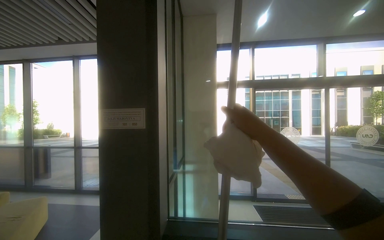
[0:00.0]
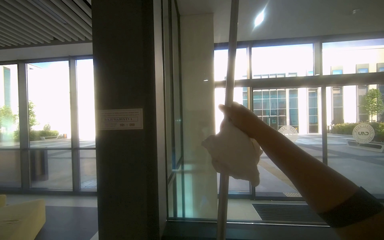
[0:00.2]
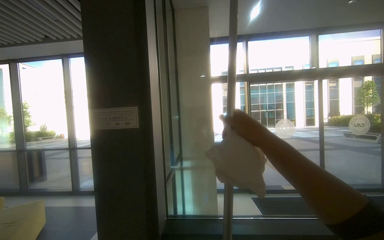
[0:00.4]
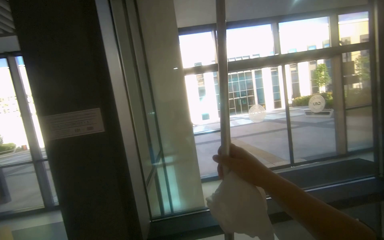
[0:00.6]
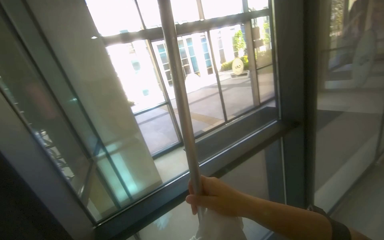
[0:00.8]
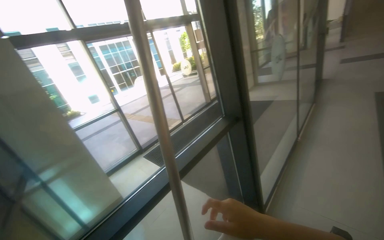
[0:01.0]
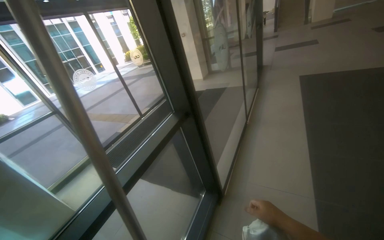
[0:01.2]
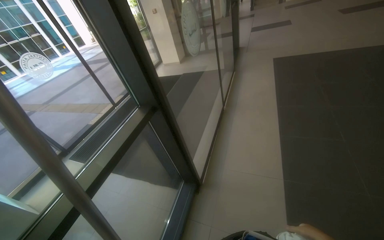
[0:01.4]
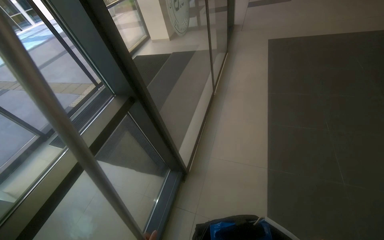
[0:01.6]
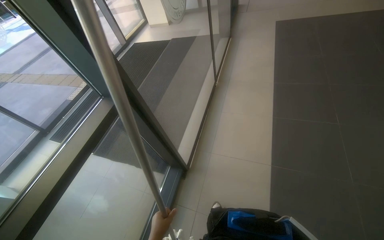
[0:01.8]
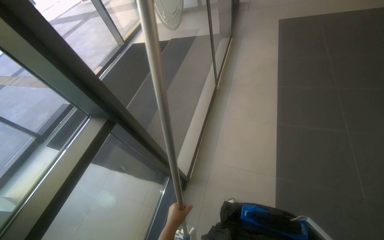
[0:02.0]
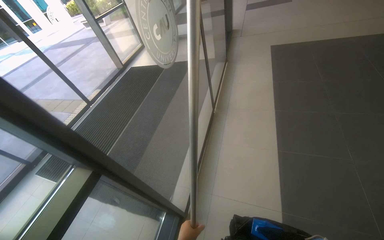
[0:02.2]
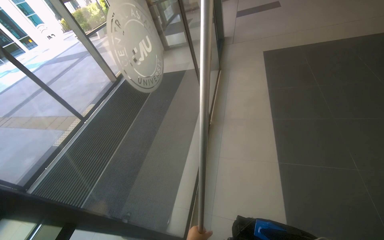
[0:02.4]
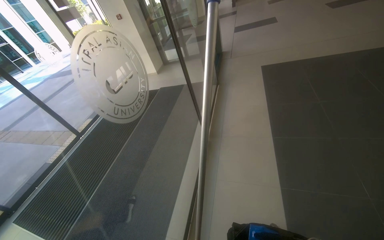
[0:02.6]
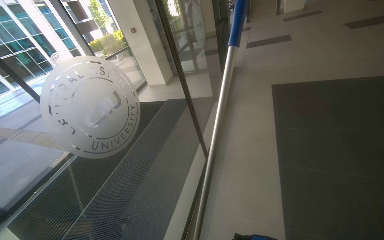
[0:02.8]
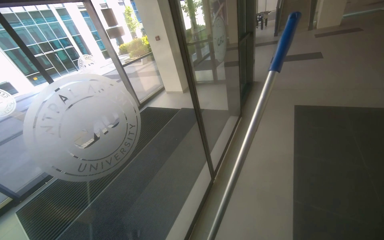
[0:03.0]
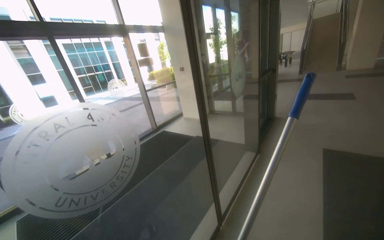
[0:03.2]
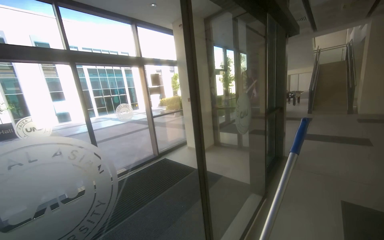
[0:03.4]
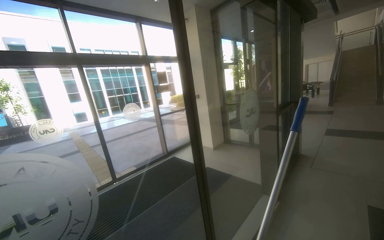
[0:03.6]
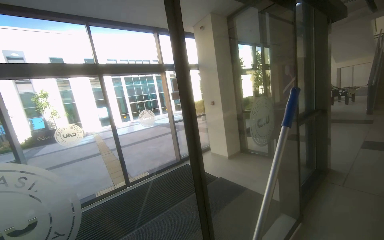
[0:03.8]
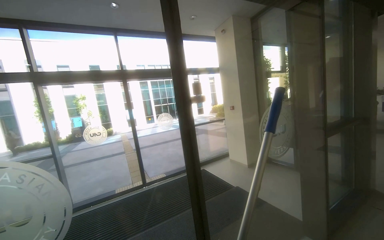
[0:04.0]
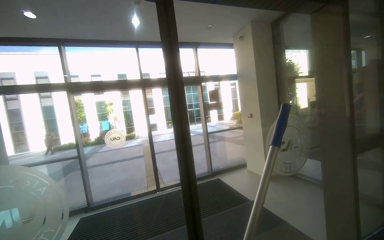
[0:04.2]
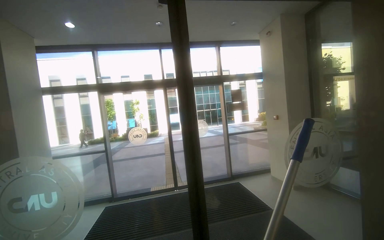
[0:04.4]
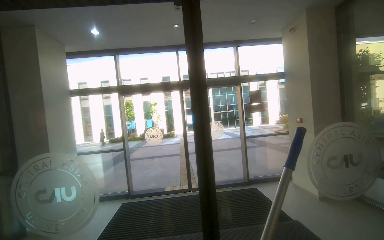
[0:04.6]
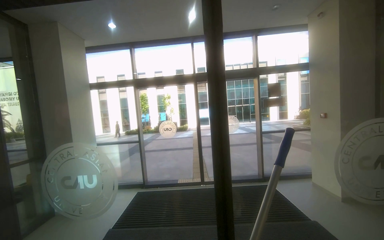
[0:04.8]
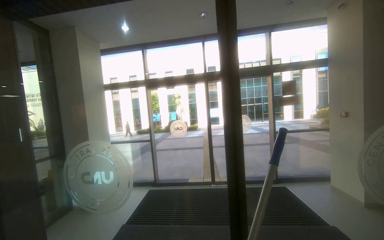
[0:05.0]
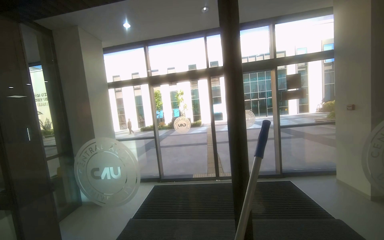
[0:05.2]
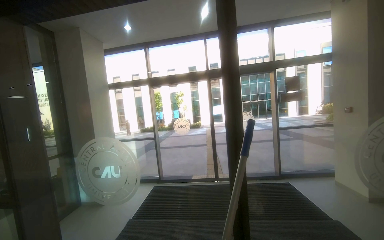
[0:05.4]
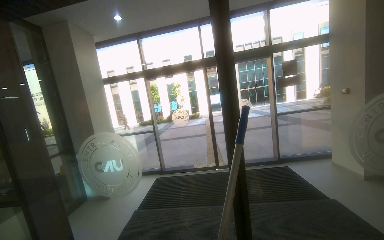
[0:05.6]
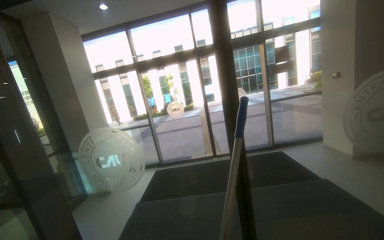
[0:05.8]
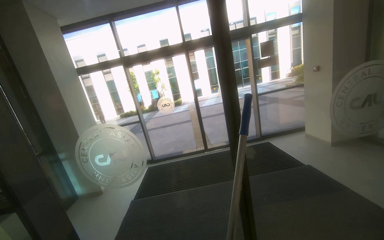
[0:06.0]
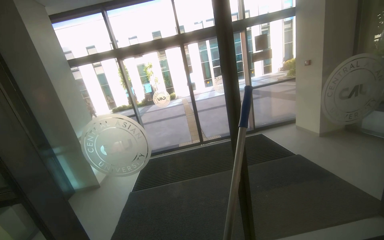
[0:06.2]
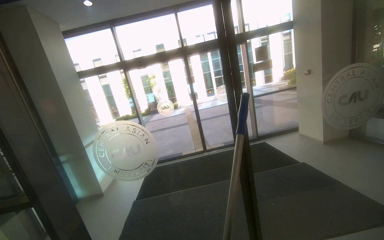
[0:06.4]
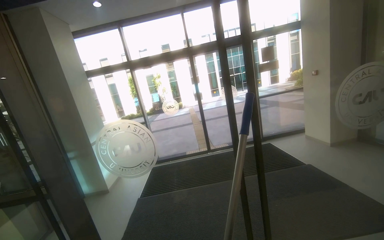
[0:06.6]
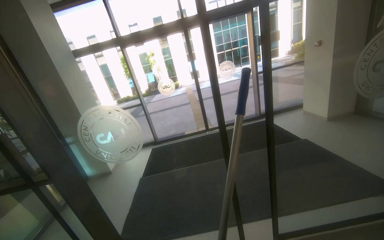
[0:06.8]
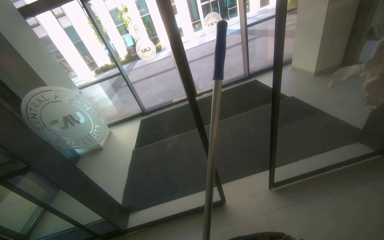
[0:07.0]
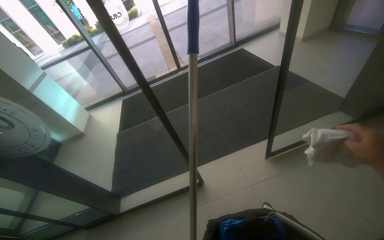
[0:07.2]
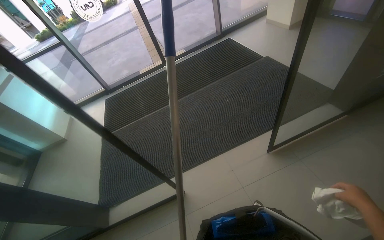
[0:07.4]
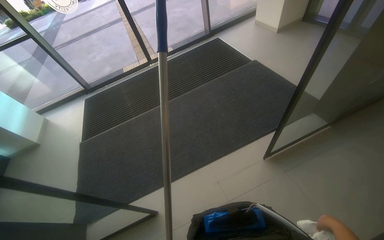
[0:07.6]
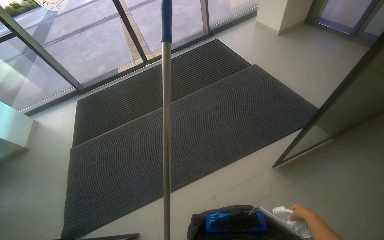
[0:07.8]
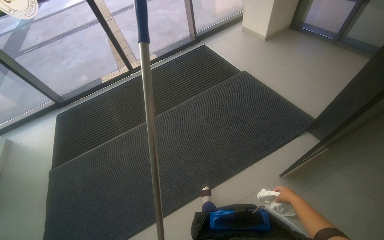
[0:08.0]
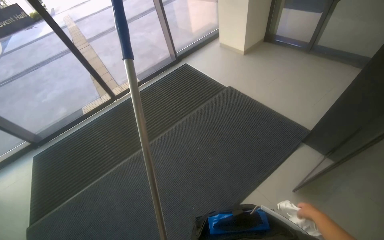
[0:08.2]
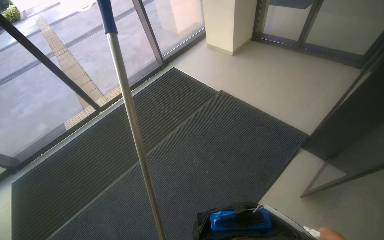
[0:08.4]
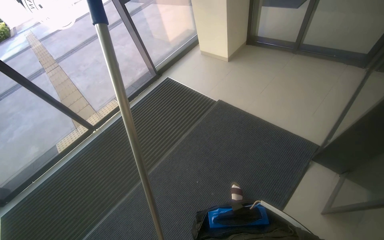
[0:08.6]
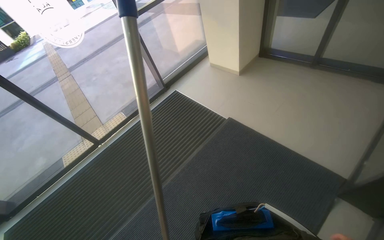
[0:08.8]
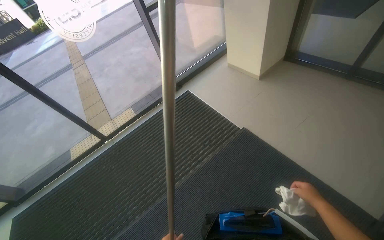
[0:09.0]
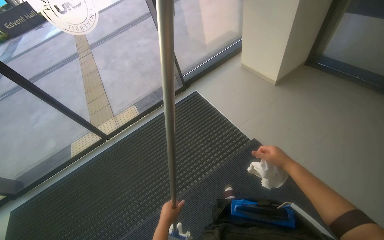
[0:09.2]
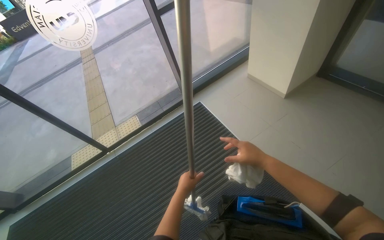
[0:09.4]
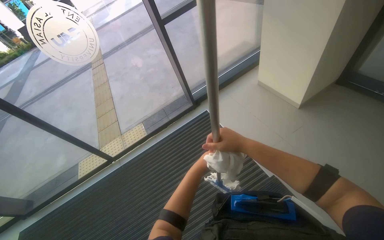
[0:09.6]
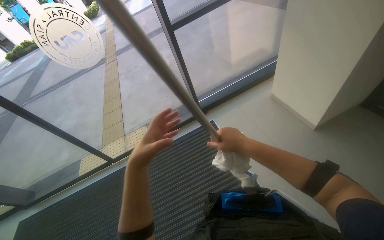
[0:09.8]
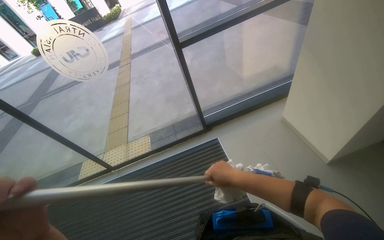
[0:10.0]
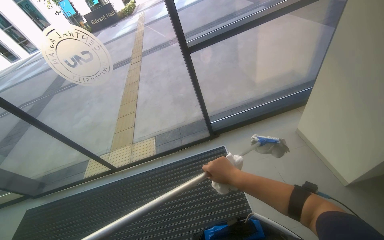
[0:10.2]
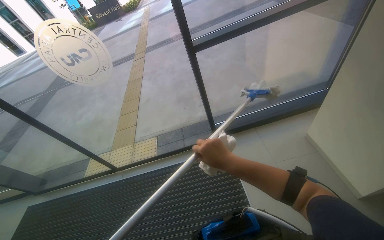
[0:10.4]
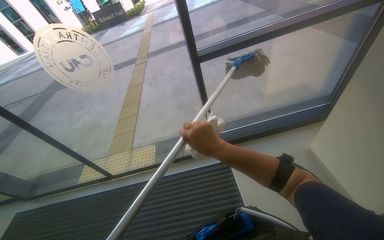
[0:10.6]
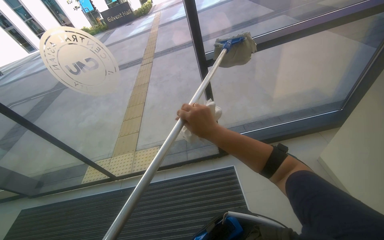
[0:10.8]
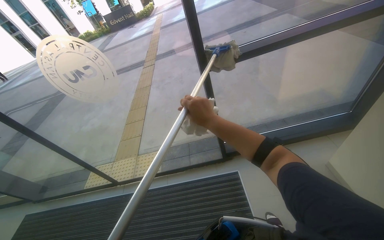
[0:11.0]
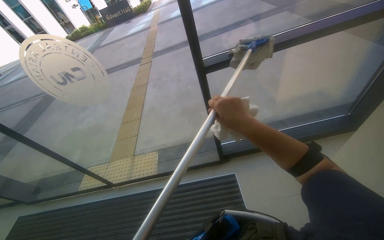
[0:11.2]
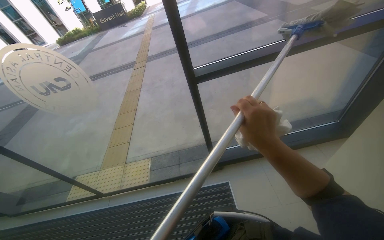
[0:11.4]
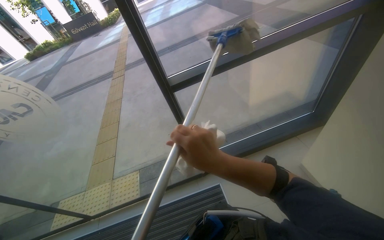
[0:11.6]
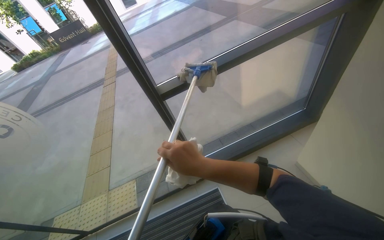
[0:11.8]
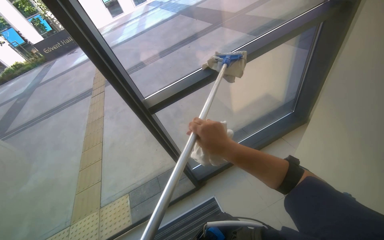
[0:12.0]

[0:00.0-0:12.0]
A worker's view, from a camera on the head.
Job: cleaning windows.
The whole recording: Cleaning glass windows with mop. The worker cleans the large glass windows using a mop with a cloth.
0:00.0 to 0:01.6: The wearer moves roughly 60 cm. The head rotates some 80 degrees to the right. The view tips downward by about 30 degrees.
0:01.6 to 0:03.0: The camera travels about 1 m.
0:03.0 to 0:04.4: The camera is carried some 80 cm. The head turns to the left by about 50 degrees. The camera pitches upward, by some 25 degrees.
0:06.0 to 0:07.6: The camera is carried about 50 cm. The wearer looks about 25 degrees further to the right. The wearer looks approximately 35 degrees further downward.
0:07.6 to 0:09.0: The head travels roughly 1 m.
0:09.0 to 0:10.4: The wearer moves approximately 90 cm. The head turns to the left by some 25 degrees.
0:10.4 to 0:12.0: The wearer moves roughly 50 cm.

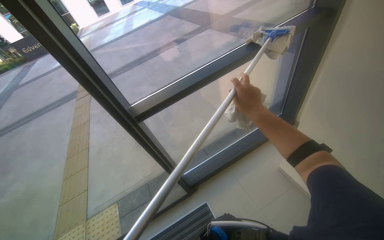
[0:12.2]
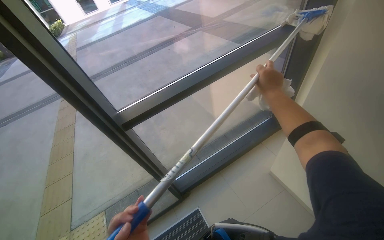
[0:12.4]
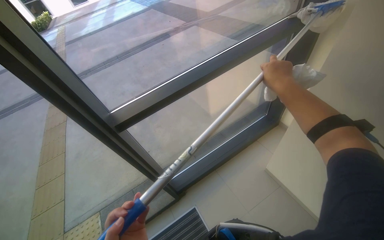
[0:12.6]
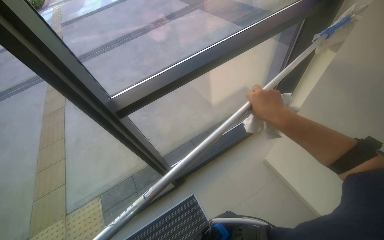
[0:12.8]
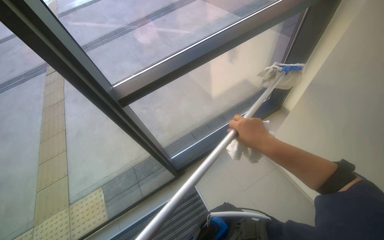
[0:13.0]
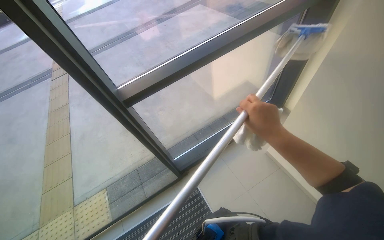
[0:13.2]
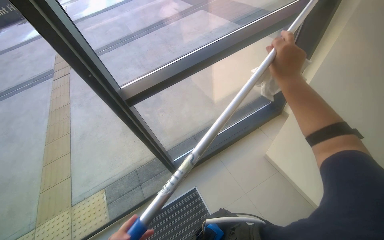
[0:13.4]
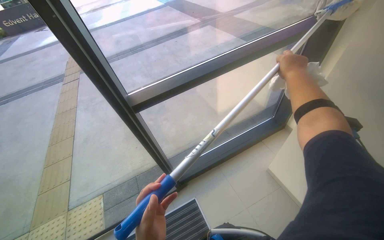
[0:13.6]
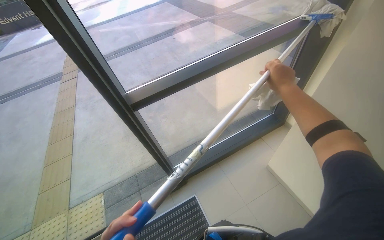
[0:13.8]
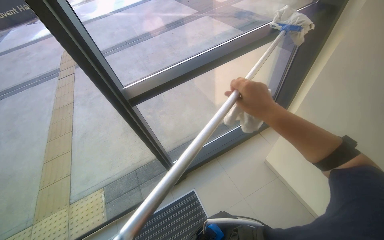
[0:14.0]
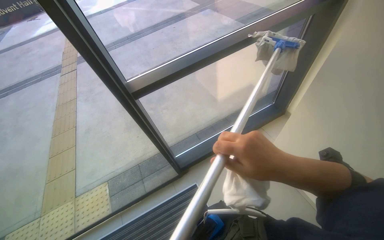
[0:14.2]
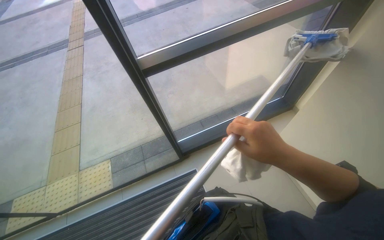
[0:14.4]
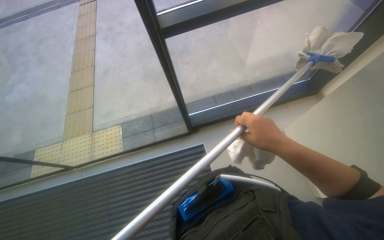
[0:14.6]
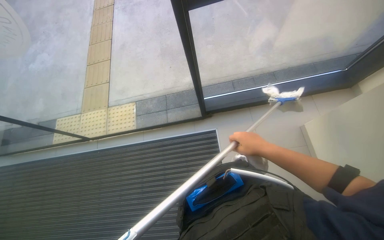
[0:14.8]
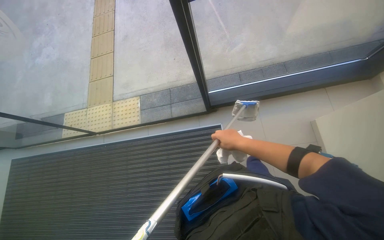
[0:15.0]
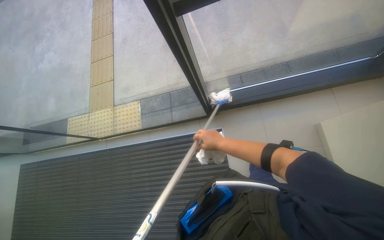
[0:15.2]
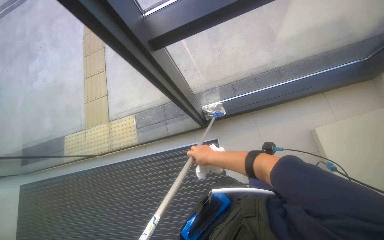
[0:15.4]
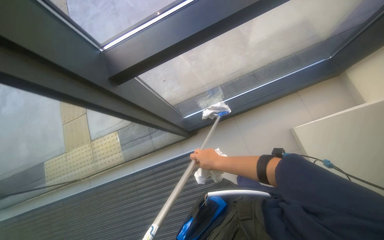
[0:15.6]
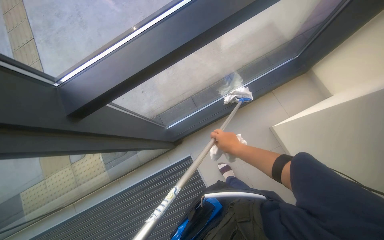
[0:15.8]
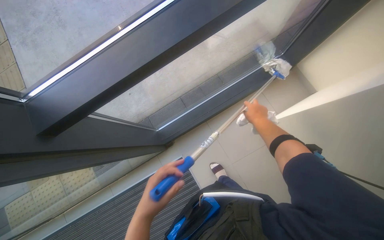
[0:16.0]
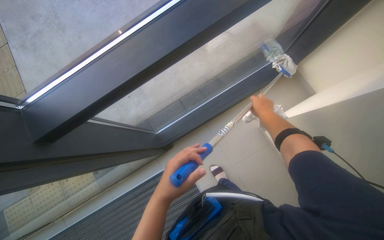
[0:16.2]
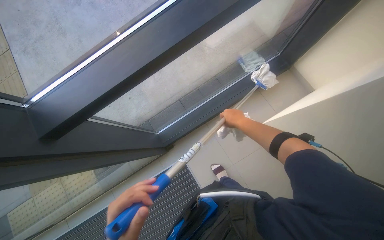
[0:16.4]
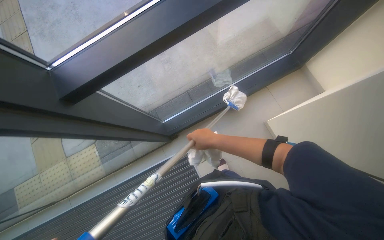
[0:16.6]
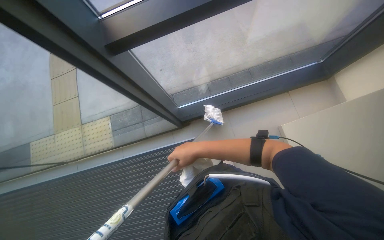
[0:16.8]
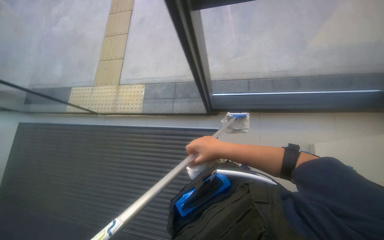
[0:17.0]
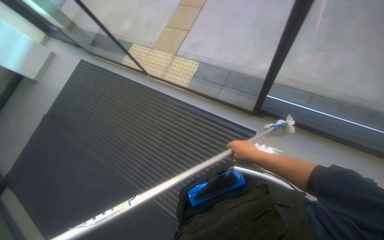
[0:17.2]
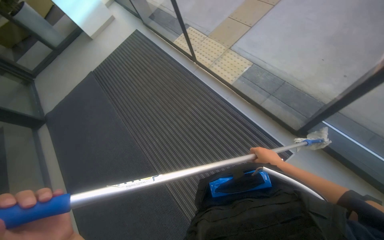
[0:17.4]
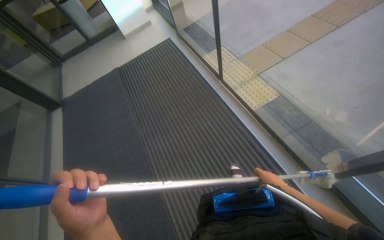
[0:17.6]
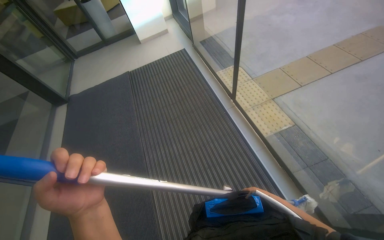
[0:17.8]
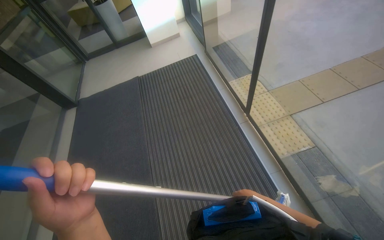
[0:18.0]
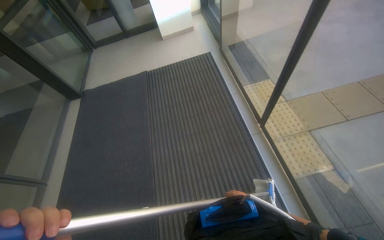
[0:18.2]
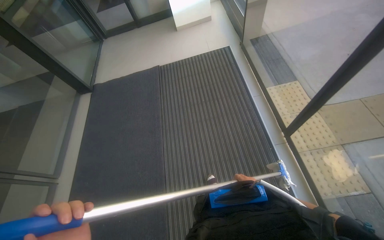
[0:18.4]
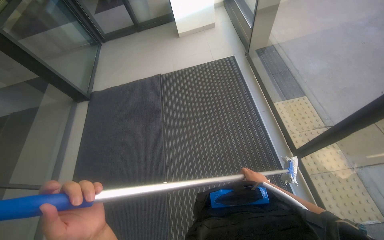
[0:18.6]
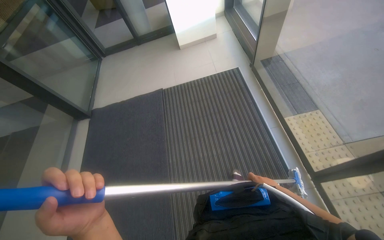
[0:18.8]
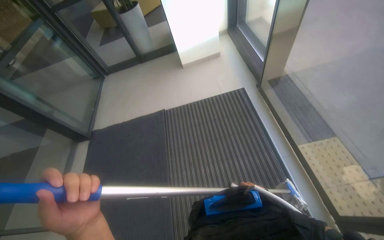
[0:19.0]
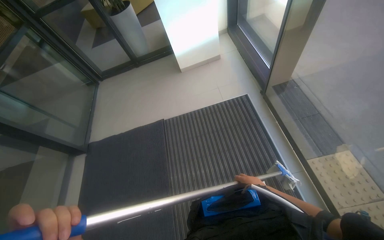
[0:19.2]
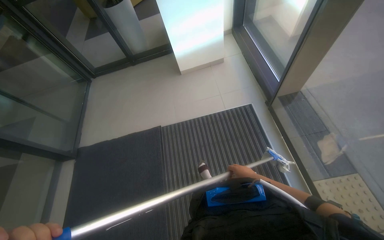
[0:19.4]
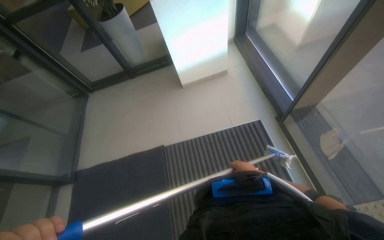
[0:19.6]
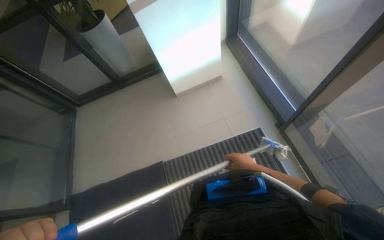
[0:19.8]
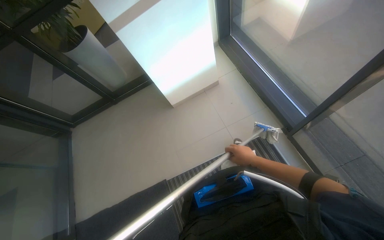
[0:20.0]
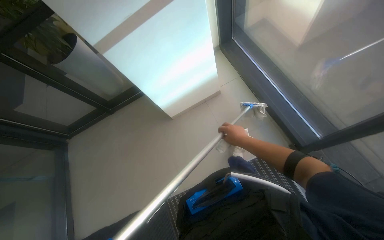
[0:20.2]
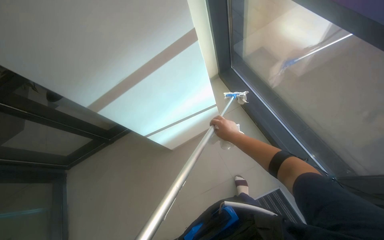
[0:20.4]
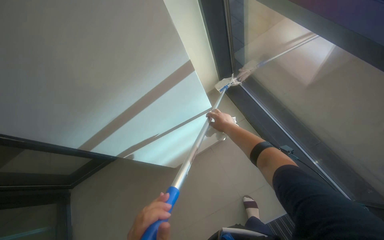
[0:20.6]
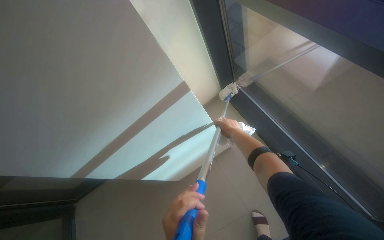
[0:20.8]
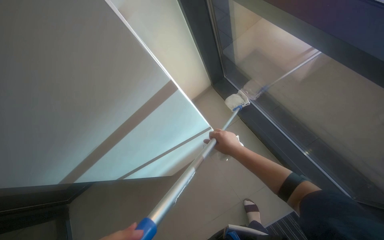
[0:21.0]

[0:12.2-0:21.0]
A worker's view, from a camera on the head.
Job: cleaning windows.
The whole recording: Cleaning glass windows with mop. The worker cleans the large glass windows using a mop with a cloth.
0:12.2 to 0:13.6: The right hand goes up and down the picture, roughly 20 cm each way, reversing 2 times.
0:13.6 to 0:15.2: The wearer looks some 20 degrees further to the left. The view tilts approximately 30 degrees downward.
0:15.2 to 0:16.6: The head travels some 40 cm.
0:16.6 to 0:18.0: The camera is carried roughly 1 m. The head rotates some 95 degrees to the left. The wearer looks about 10 degrees further downward.
0:18.0 to 0:19.6: The camera is carried approximately 1.5 m.
0:19.6 to 0:21.0: The camera travels about 1 m.
